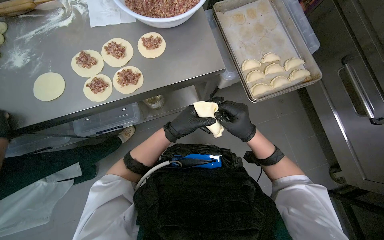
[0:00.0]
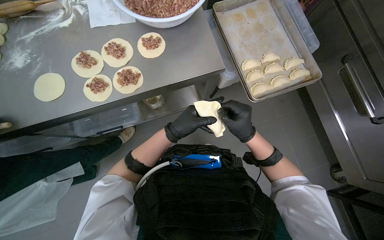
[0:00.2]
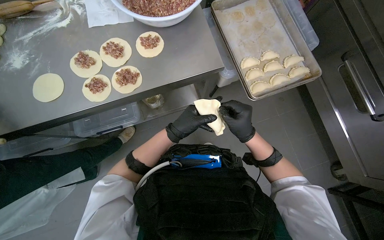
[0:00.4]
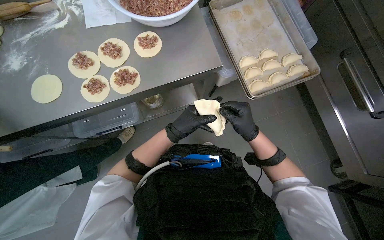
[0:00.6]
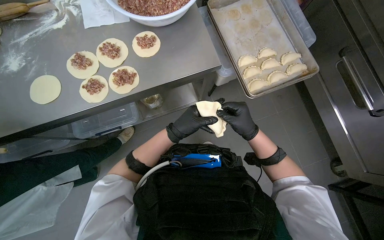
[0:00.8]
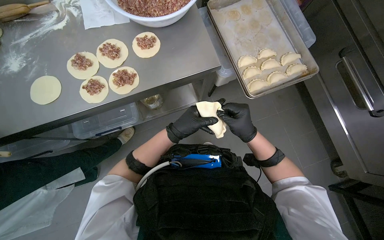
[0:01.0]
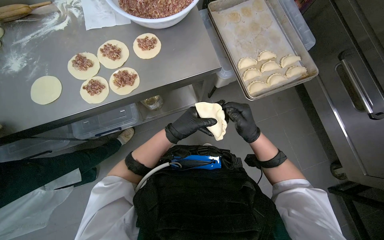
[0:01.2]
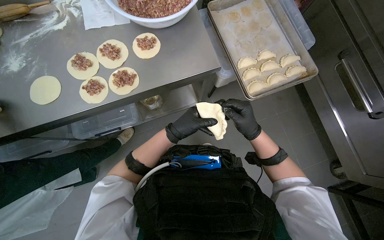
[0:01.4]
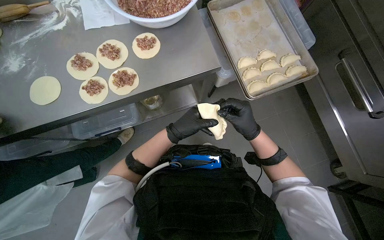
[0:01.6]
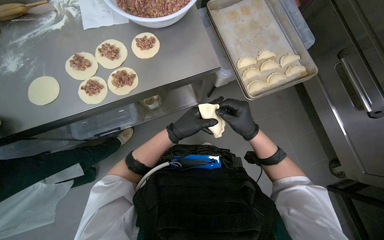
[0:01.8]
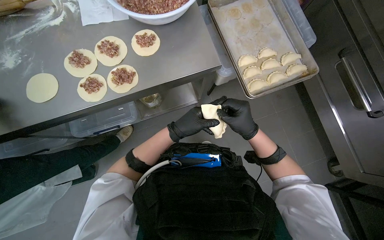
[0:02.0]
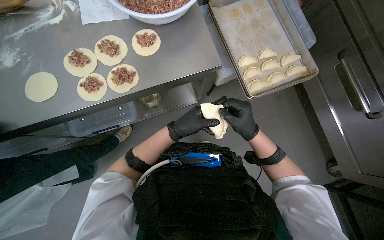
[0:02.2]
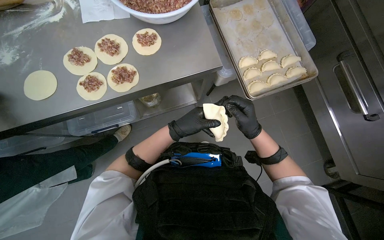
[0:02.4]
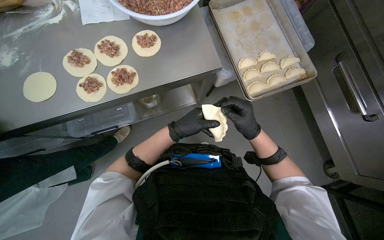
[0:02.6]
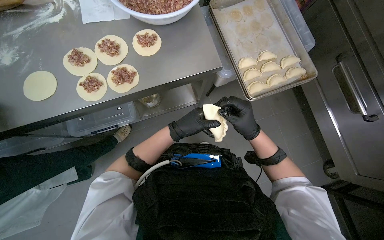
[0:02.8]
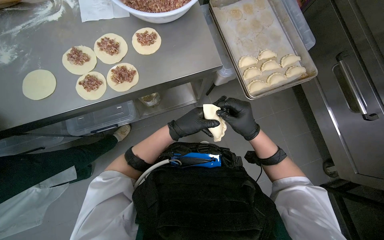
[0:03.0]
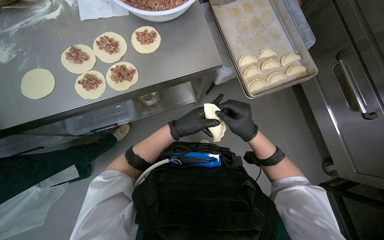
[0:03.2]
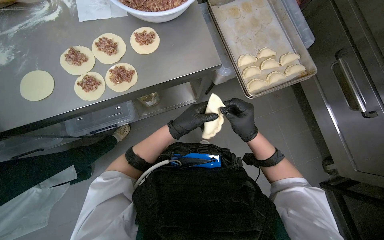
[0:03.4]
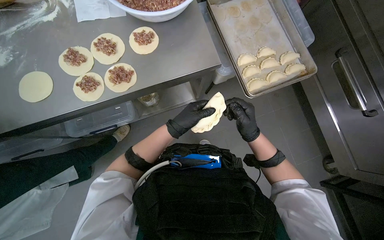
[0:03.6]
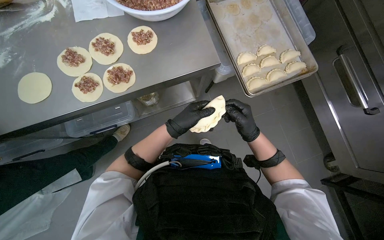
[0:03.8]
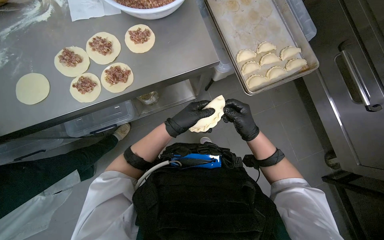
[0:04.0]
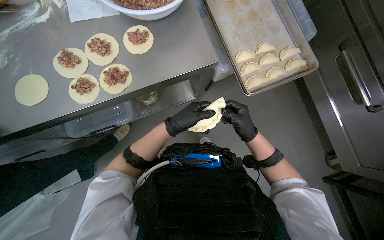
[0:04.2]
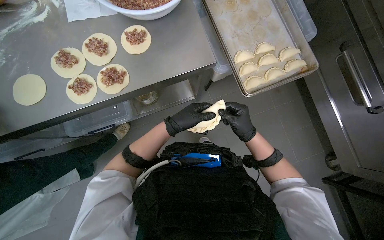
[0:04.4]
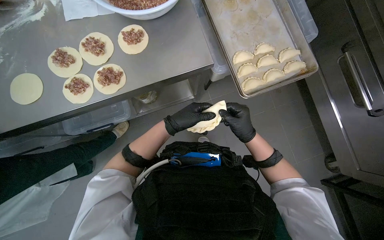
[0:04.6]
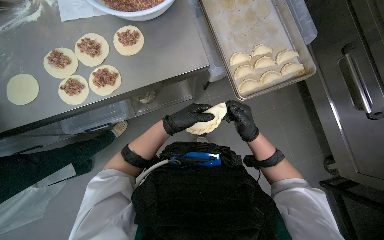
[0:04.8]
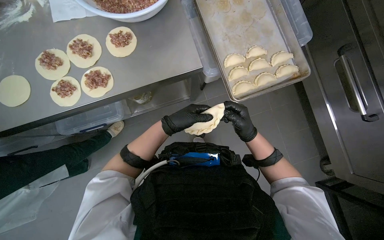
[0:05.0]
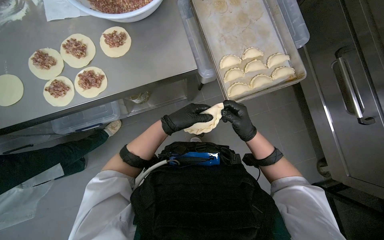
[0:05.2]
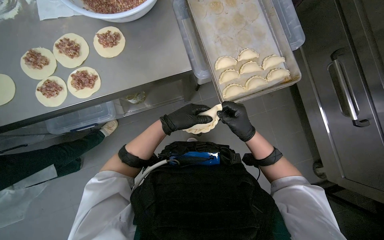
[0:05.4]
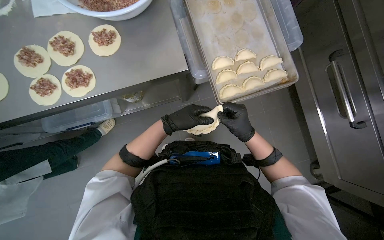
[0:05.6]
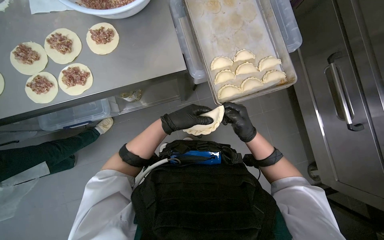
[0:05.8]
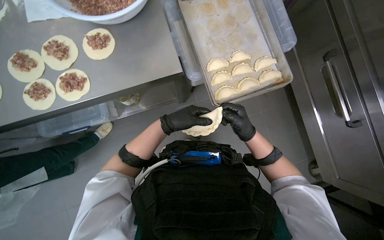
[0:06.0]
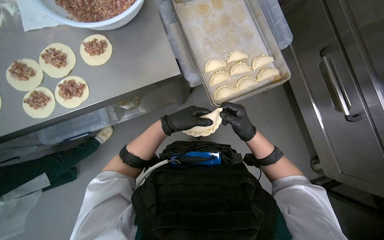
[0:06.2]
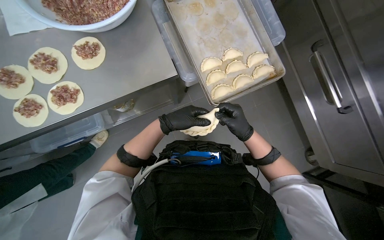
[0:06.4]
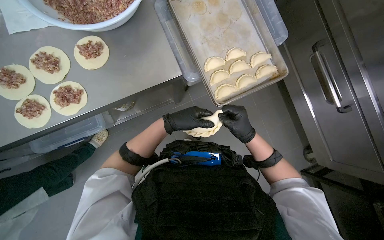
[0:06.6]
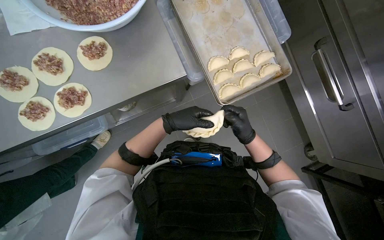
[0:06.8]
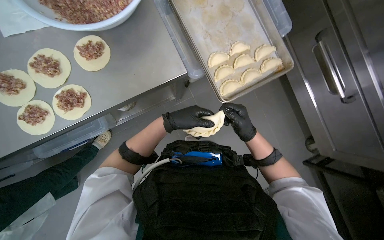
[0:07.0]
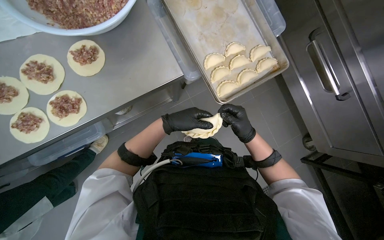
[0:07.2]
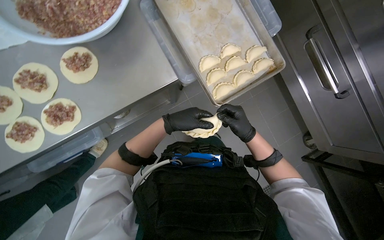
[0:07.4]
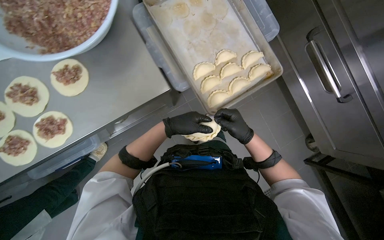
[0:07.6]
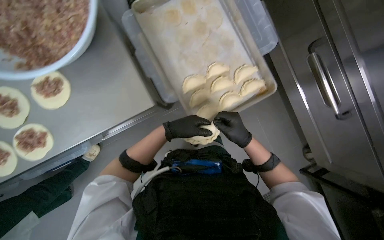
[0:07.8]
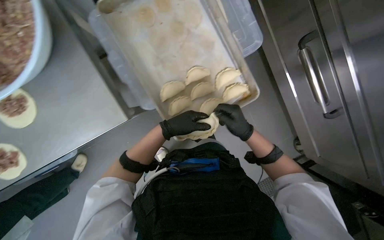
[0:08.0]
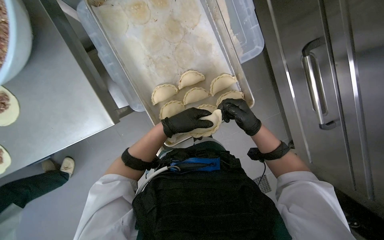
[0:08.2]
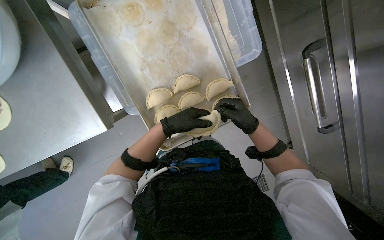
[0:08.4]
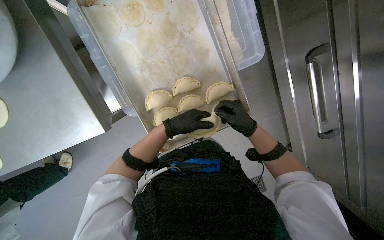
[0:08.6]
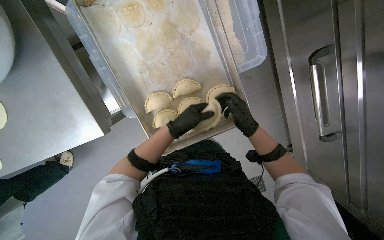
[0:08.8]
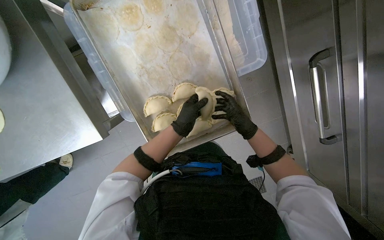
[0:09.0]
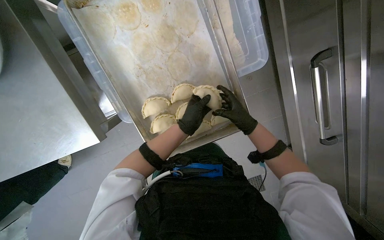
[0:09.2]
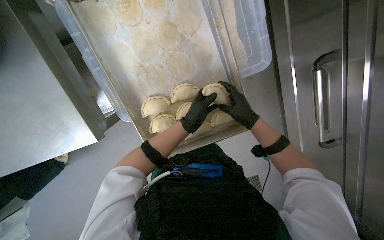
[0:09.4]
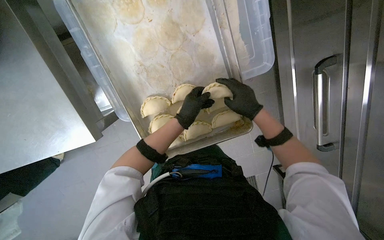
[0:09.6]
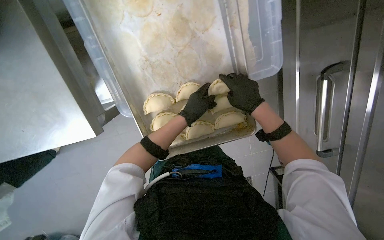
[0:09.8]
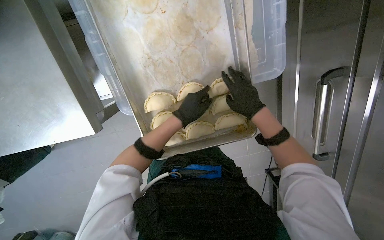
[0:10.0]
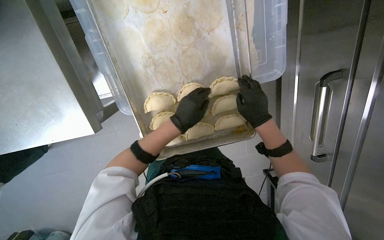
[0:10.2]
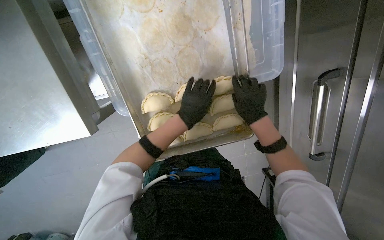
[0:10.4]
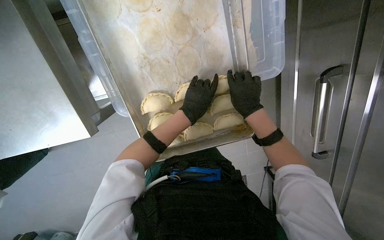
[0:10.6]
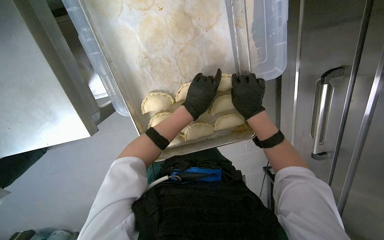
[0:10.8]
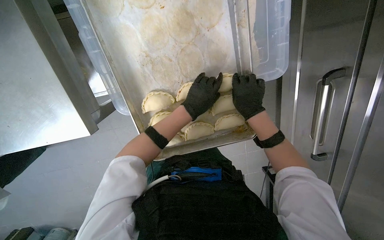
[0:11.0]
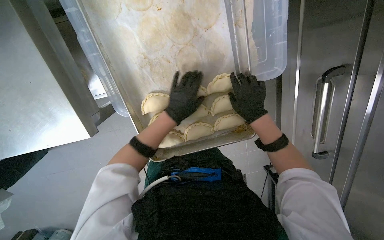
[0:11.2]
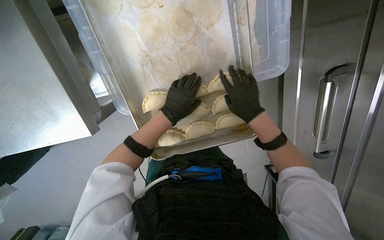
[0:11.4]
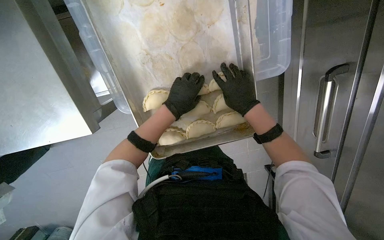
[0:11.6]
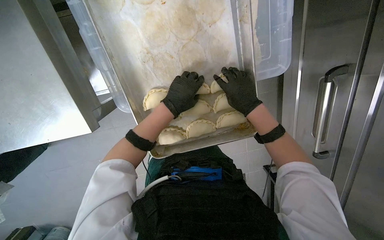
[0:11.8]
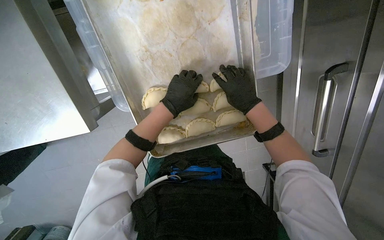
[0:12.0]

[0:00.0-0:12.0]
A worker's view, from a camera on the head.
Job: preparing food.
The whole recording: Preparing meat-filled dumplings. The worker places meat filling onto dough circles, seals them, and places them onto a tray.
0:00.0 to 0:04.4: The hands stay close to where they were, moving slightly.
0:06.0 to 0:07.6: The hands make small movements and keep their place.
0:07.6 to 0:09.0: The camera travels about 40 cm. The wearer looks some 15 degrees further downward.
0:10.4 to 0:12.0: The hands stay close to where they were, moving slightly.

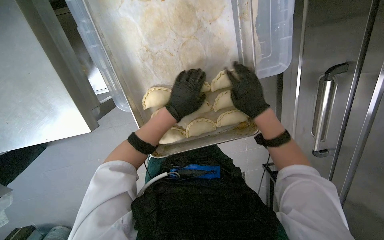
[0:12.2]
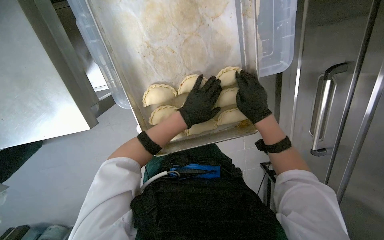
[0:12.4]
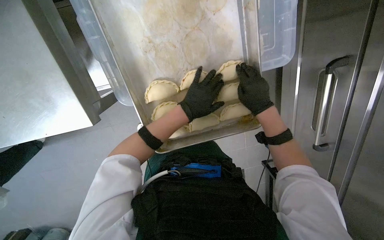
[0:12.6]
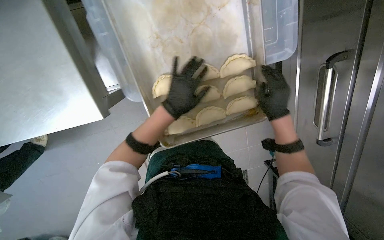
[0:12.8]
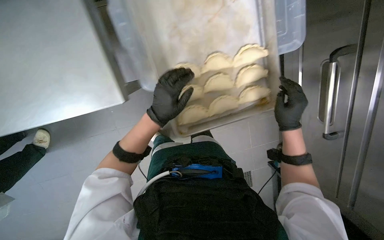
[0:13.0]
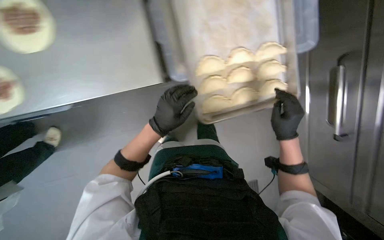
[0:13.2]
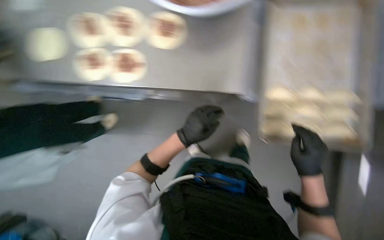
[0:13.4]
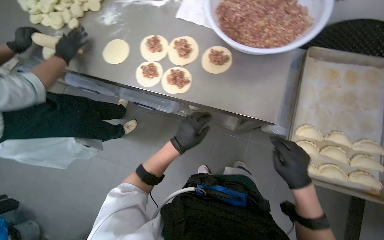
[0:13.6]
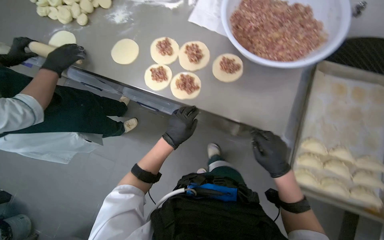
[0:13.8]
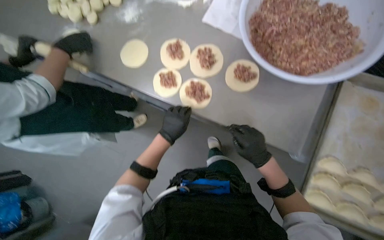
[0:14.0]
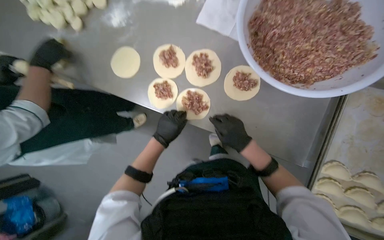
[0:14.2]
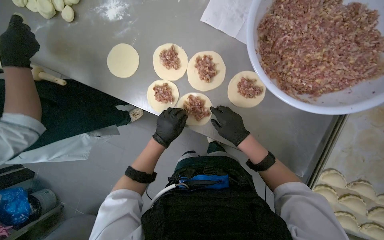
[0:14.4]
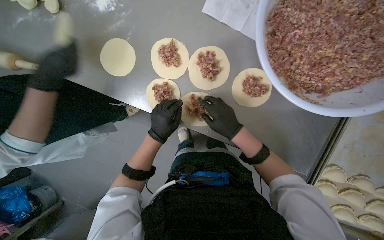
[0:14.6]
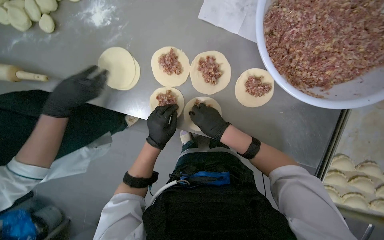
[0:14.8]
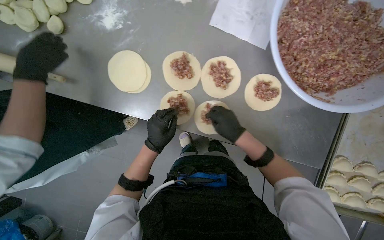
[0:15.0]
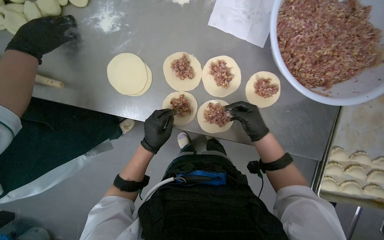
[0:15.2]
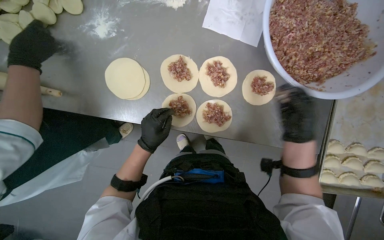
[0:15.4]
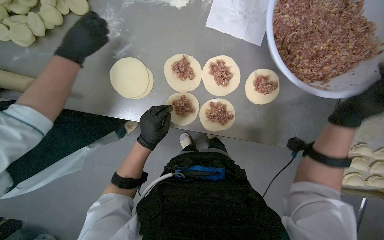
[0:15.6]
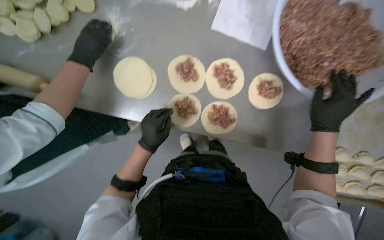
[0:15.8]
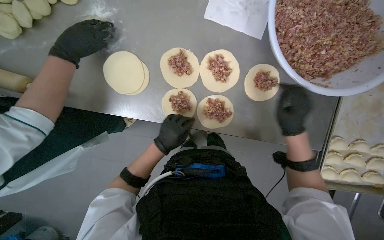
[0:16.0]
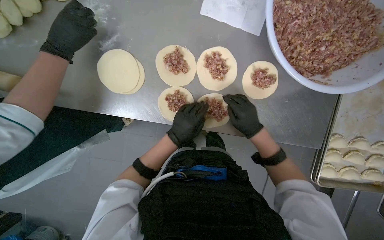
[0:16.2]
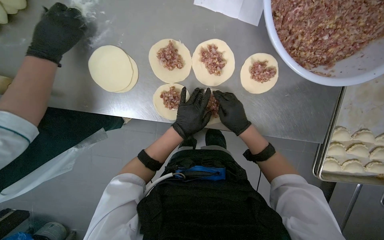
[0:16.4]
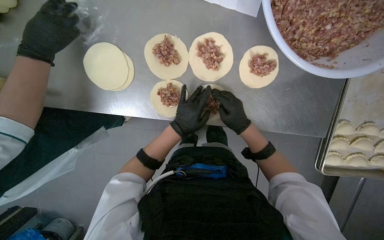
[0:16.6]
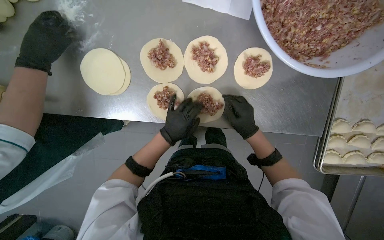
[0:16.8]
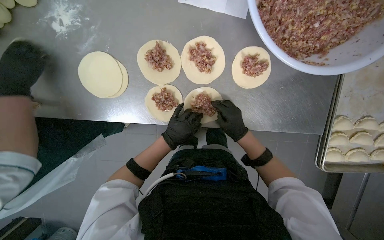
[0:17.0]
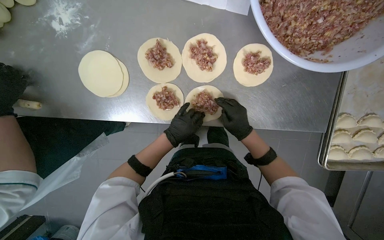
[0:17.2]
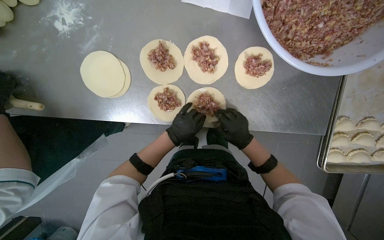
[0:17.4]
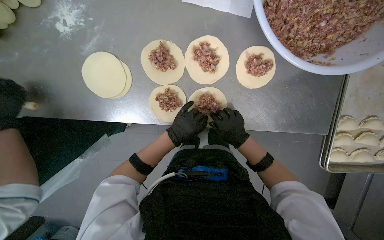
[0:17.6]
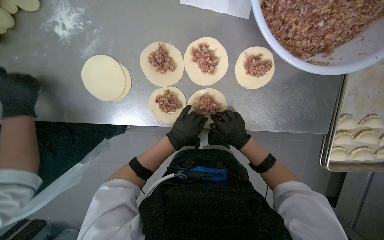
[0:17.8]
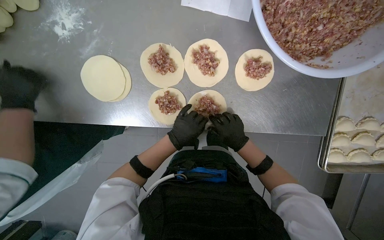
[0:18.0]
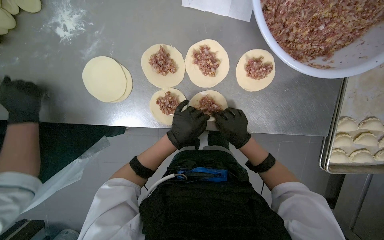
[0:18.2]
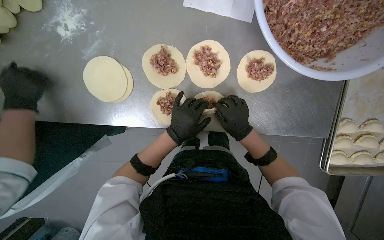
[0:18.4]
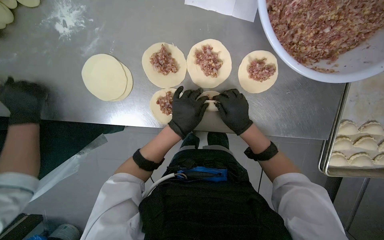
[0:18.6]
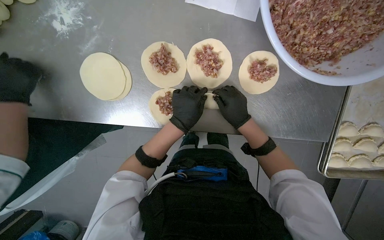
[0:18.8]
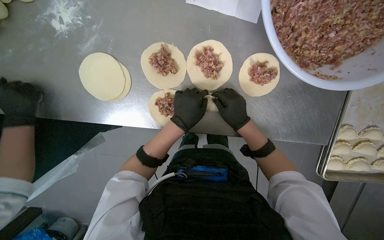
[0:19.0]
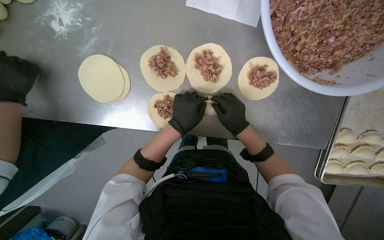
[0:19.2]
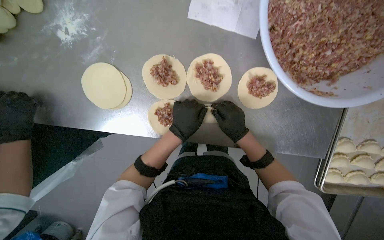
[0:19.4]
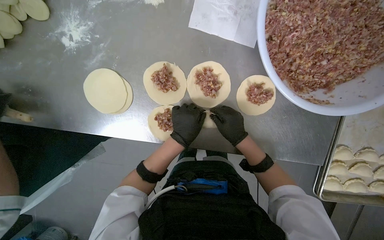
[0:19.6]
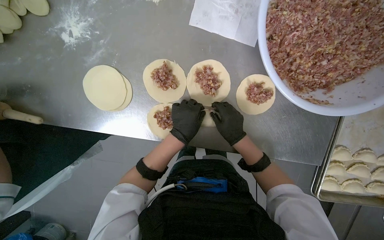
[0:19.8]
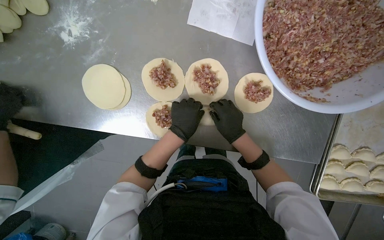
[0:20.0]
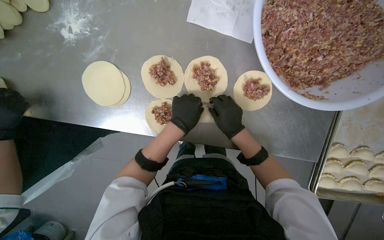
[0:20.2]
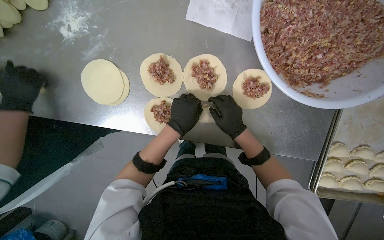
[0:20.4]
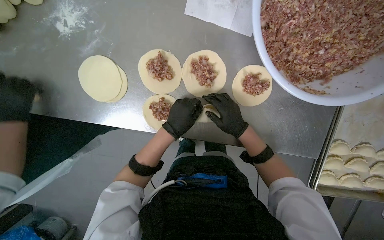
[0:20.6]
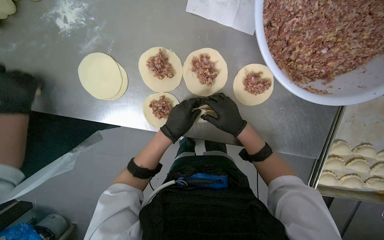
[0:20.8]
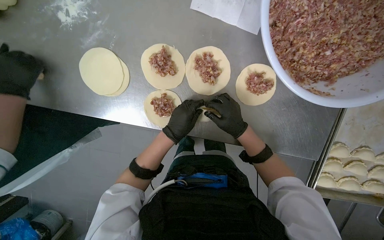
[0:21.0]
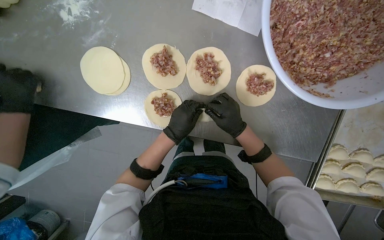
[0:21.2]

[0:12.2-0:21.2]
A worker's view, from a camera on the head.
Job: preparing food.
The whole recording: Preparing meat-filled dumplings. The worker places meat filling onto dough circles, seals them, and places them onto a tray.
0:12.2 to 0:13.8: The camera pitches upward, by about 20 degrees. The hands both shift down the picture by roughly 20 cm.
0:13.8 to 0:15.2: The camera pitches downward, by about 15 degrees. The right hand is displaced up the picture by some 30 cm, and reaches roughly 20 cm to the left, then returns. Meanwhile the left hand heads to the left, covering some 20 cm.
0:15.2 to 0:16.6: The left hand goes approximately 10 cm to the right; the right hand reaches approximately 15 cm to the right, then returns.
0:16.6 to 0:18.2: The hands stay close to where they were, moving slightly.
0:19.8 to 0:21.2: The hands are busy where they are.
